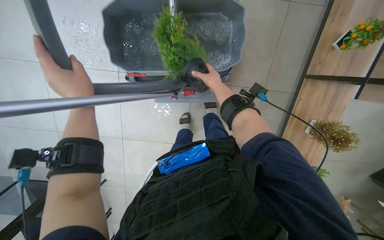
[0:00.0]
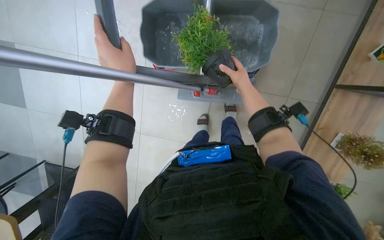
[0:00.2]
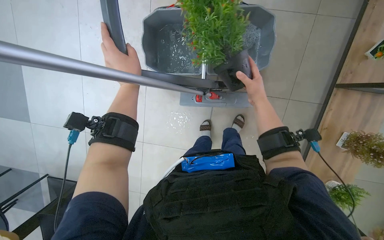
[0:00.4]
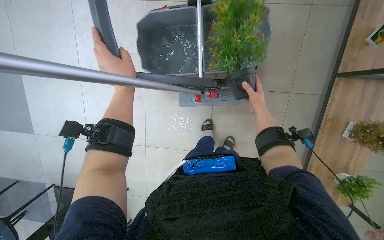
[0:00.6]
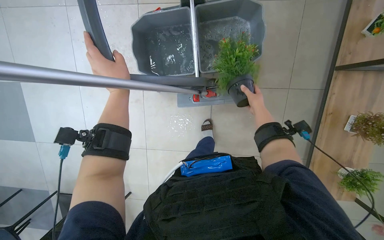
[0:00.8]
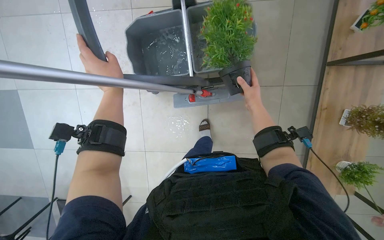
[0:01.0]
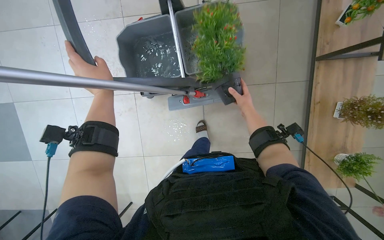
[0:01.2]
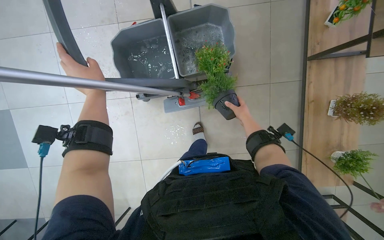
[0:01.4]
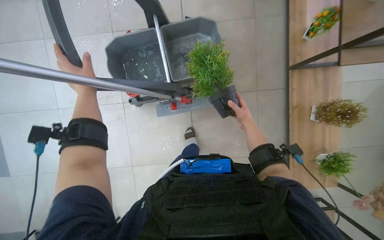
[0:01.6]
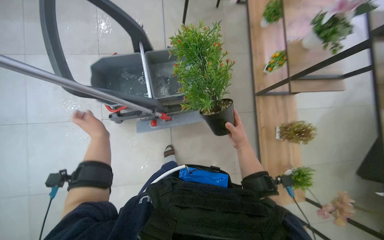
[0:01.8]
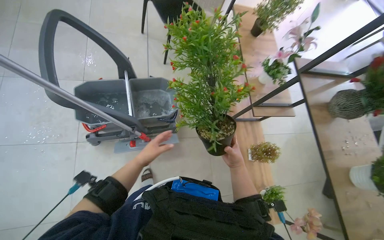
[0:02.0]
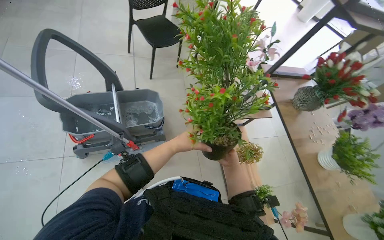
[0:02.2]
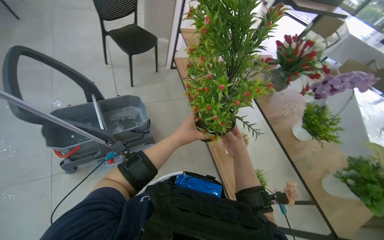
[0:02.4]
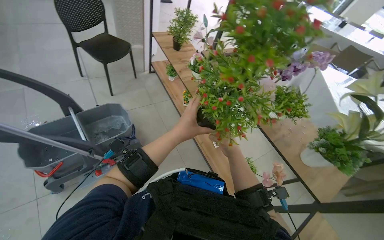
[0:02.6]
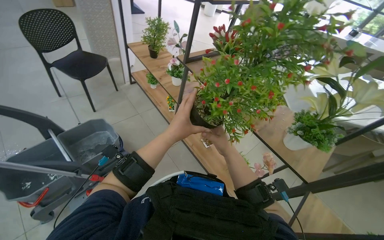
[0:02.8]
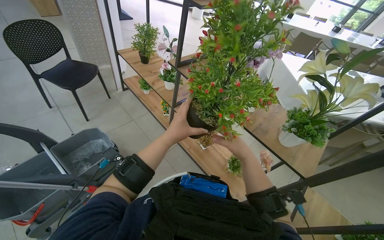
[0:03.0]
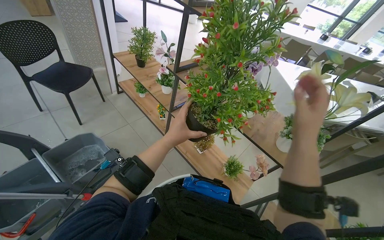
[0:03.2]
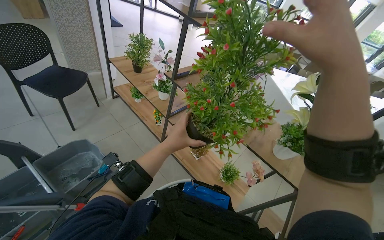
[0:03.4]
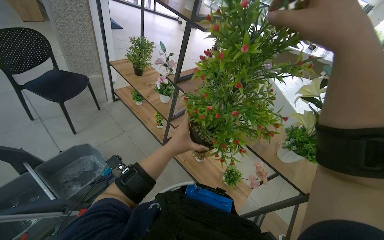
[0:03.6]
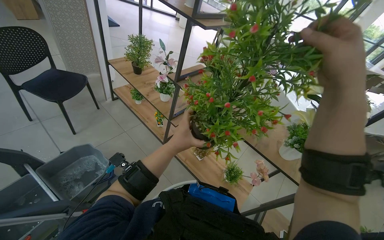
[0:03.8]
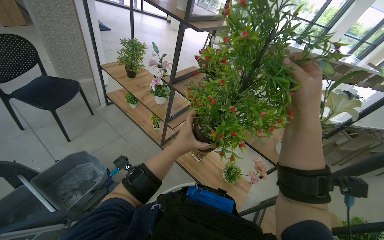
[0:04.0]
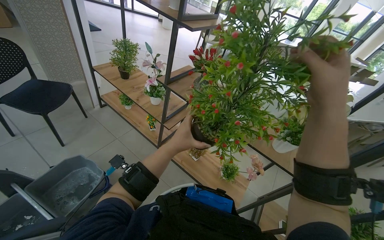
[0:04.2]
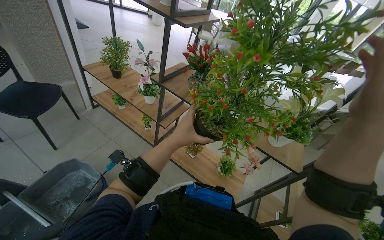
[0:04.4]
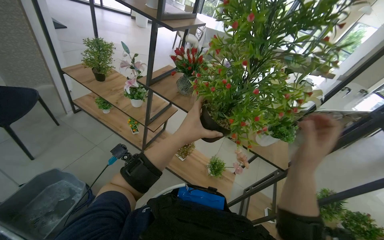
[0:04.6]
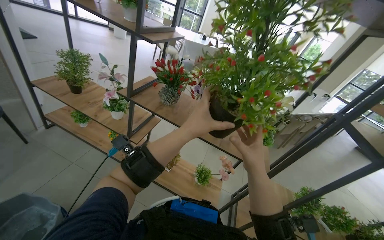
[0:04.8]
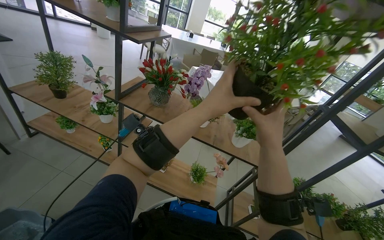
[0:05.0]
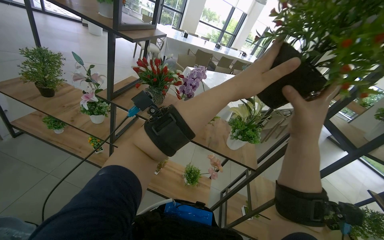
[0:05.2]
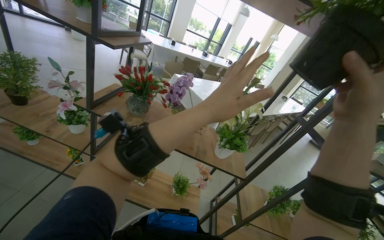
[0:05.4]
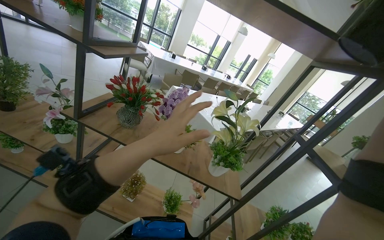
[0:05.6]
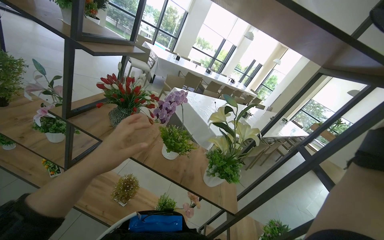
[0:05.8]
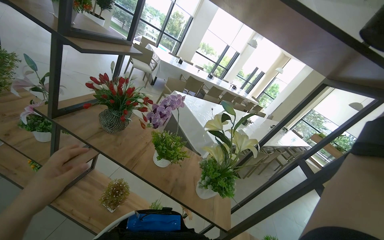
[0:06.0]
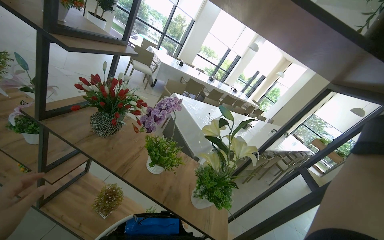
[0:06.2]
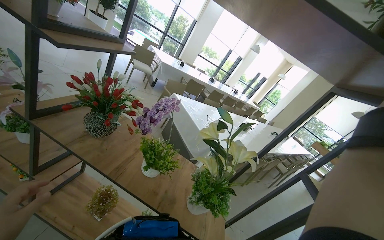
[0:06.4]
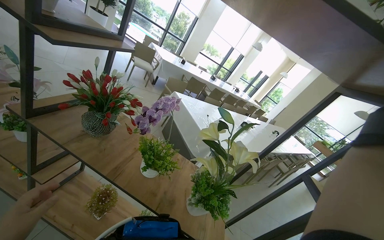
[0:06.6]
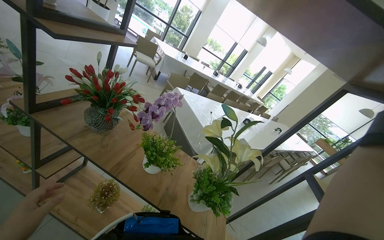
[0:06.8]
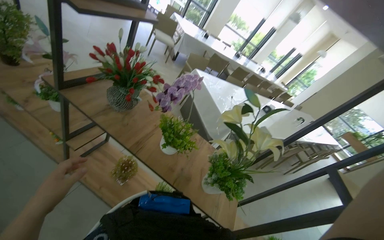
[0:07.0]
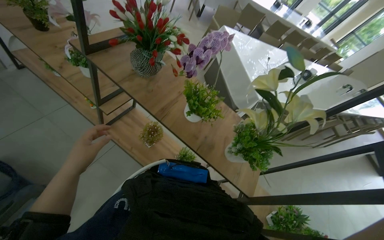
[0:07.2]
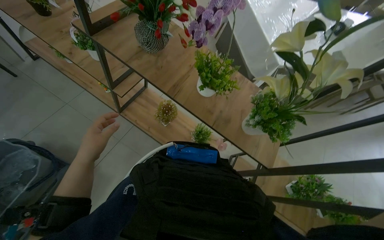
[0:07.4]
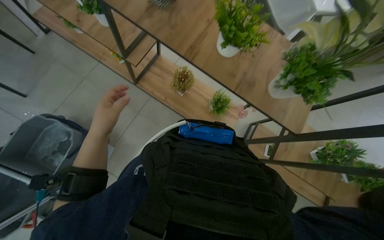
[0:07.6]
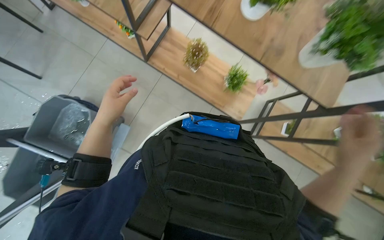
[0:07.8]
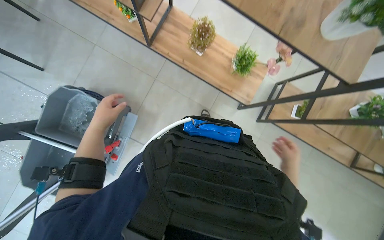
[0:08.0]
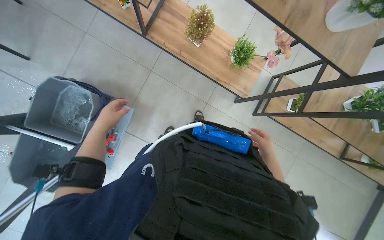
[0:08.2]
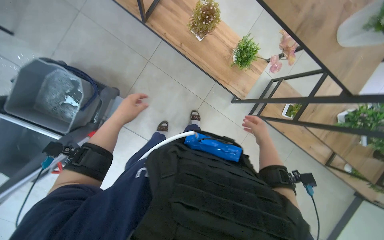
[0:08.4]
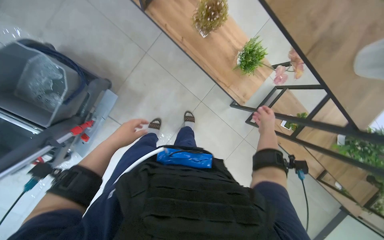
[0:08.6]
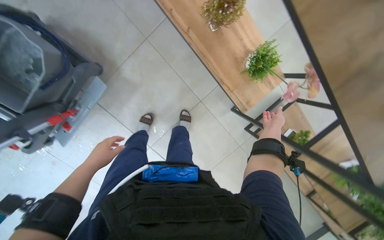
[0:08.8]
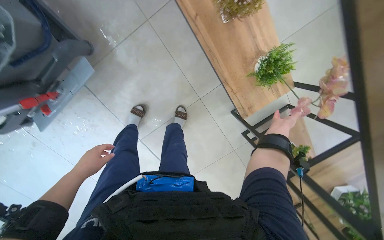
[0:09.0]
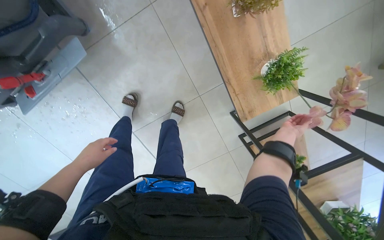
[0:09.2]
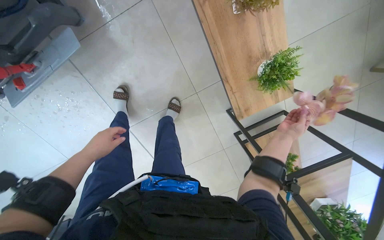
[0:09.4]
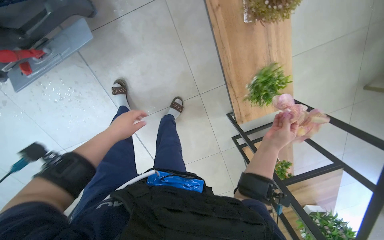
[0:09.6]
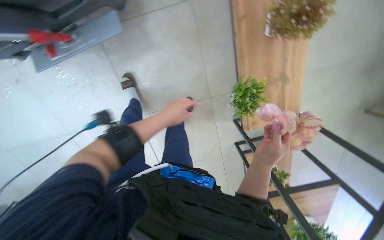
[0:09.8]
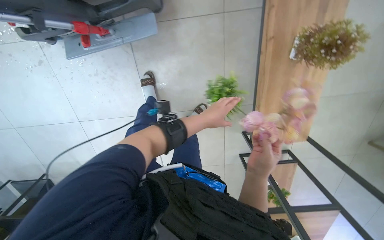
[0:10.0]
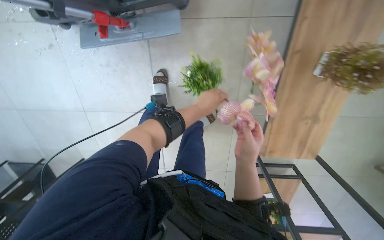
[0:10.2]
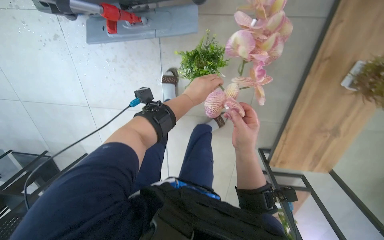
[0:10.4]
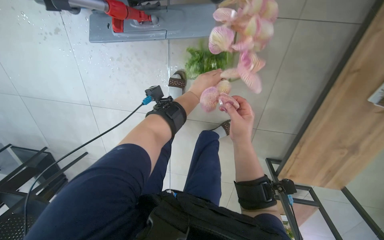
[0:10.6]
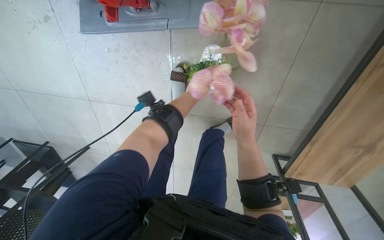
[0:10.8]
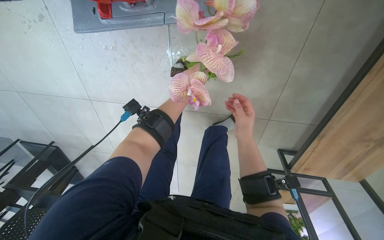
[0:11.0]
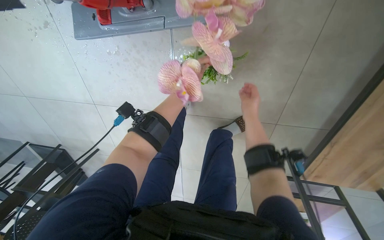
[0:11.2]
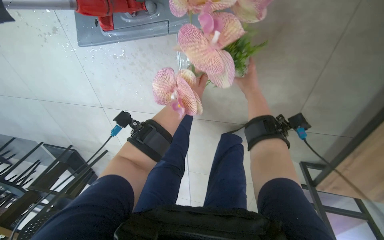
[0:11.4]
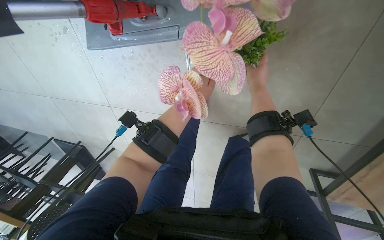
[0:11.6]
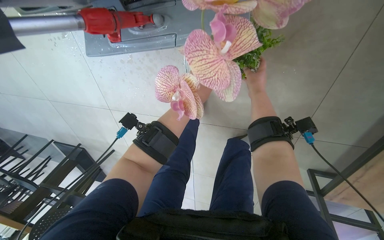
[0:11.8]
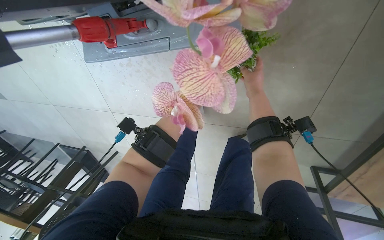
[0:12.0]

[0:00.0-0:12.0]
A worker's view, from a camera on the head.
Job: wiping surfaces.
The whole recording: Washing potted plants. The worker picks up decorative plants and flowers from a shelf, washes them in a cleaning cart, and places them back on the shelf.
0:00.0 to 0:01.6: The wearer looks about 15 degrees further upward. The right hand is displaced down the picture and to the right by roughly 25 cm.
0:01.6 to 0:03.0: The wearer moves some 50 cm. The wearer looks approximately 45 degrees further to the right. The view tips upward by approximately 35 degrees.
0:03.0 to 0:04.4: The right hand swings nearer and farther, some 25 cm each way, with 2 reversals.
0:04.4 to 0:06.0: The camera sweeps to the right, by about 20 degrees. The view tips upward by roughly 10 degrees.
0:06.0 to 0:07.6: The view pans to the left by roughly 30 degrees. The wearer looks about 40 degrees further downward.
0:07.6 to 0:09.0: The head travels about 40 cm. The view tips downward by some 30 degrees.
0:09.0 to 0:10.4: The scene turns some 40 degrees clockwise in the picture. The left hand heads up the picture, covering roughly 15 cm. The right hand heads to the left, covering approximately 50 cm.
0:10.4 to 0:12.0: The left hand goes nearer and farther, about 30 cm each way, reversing 2 times. The right hand goes roughly 50 cm up the picture and farther from the camera.

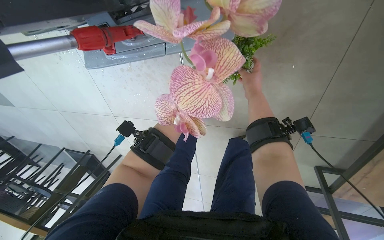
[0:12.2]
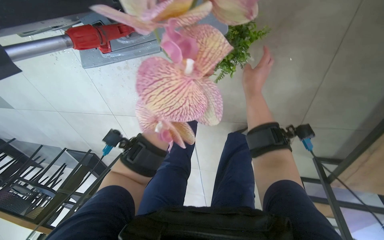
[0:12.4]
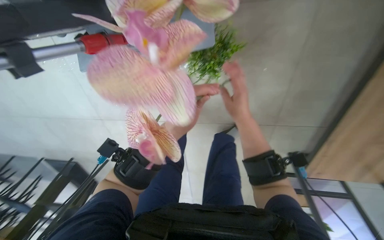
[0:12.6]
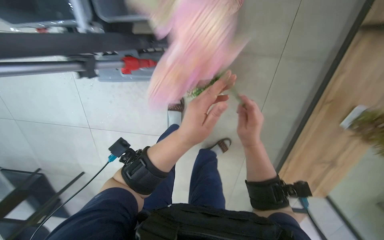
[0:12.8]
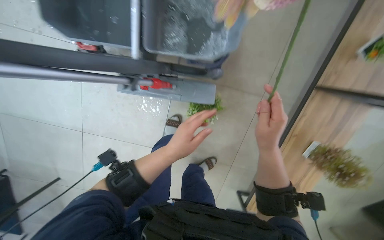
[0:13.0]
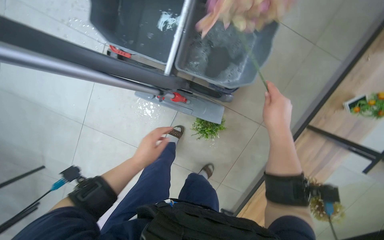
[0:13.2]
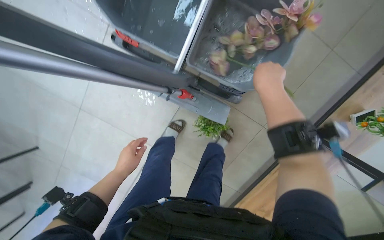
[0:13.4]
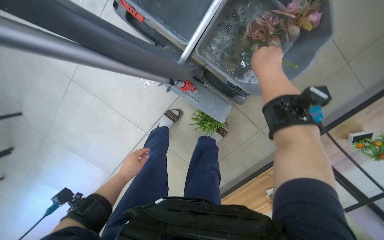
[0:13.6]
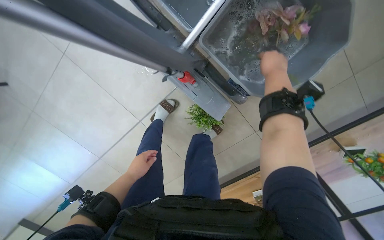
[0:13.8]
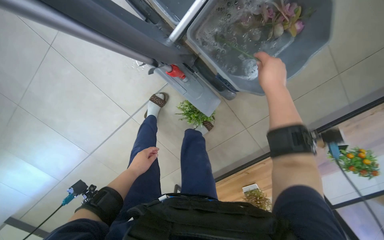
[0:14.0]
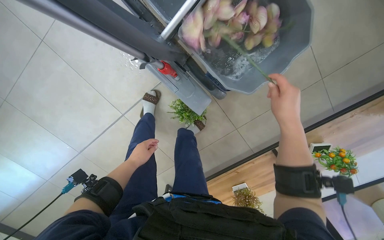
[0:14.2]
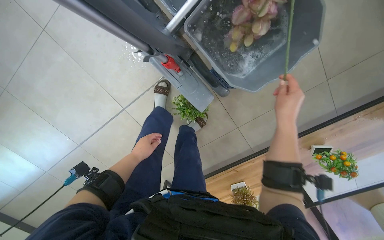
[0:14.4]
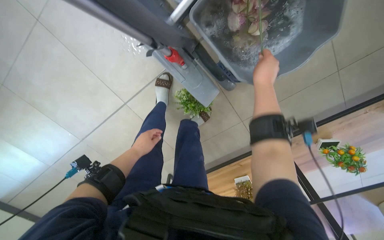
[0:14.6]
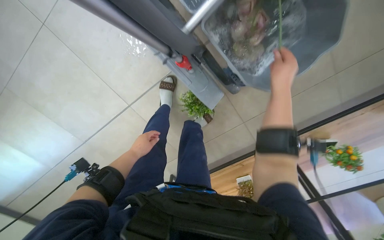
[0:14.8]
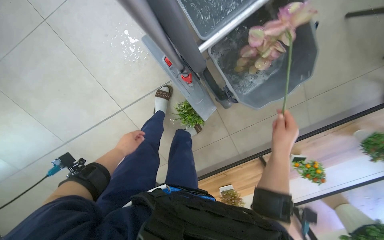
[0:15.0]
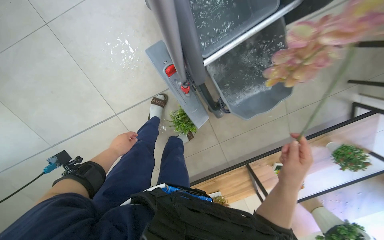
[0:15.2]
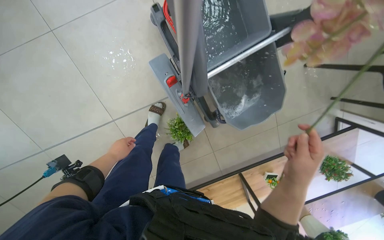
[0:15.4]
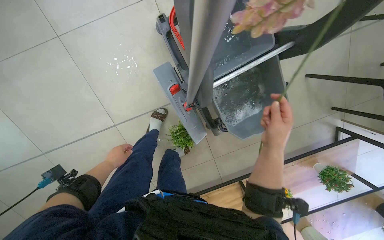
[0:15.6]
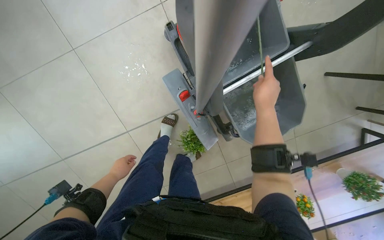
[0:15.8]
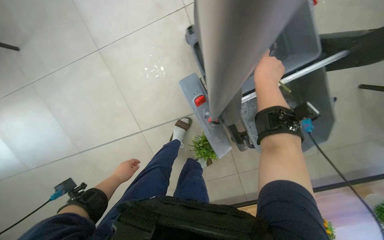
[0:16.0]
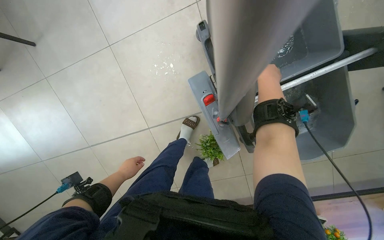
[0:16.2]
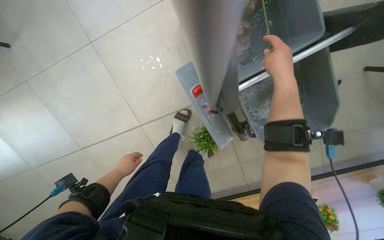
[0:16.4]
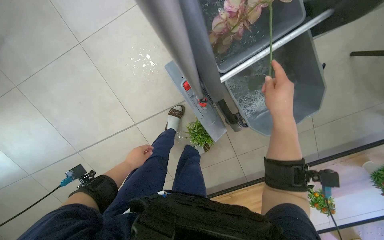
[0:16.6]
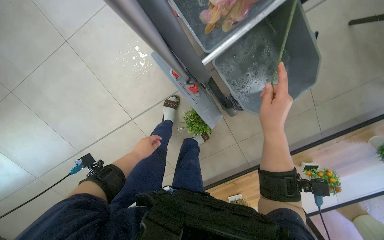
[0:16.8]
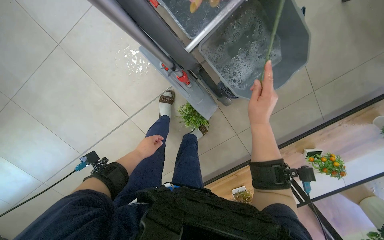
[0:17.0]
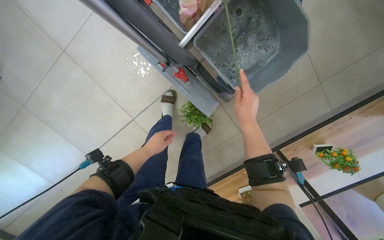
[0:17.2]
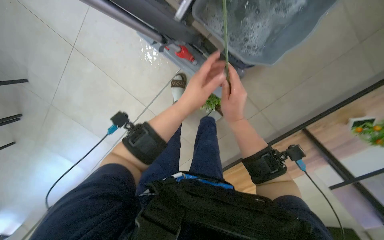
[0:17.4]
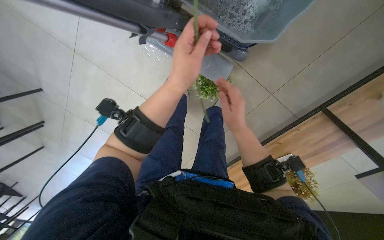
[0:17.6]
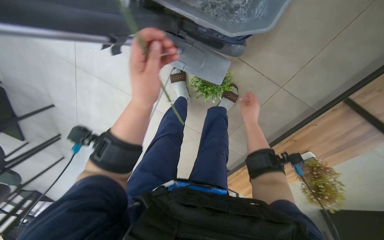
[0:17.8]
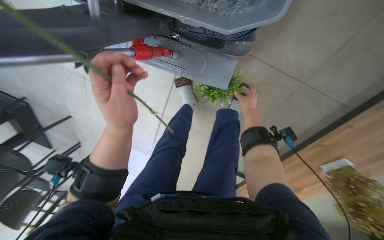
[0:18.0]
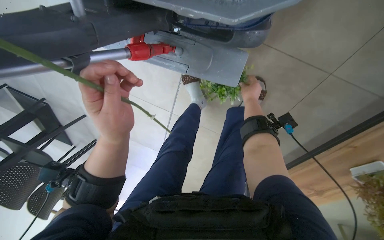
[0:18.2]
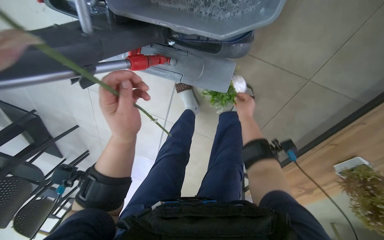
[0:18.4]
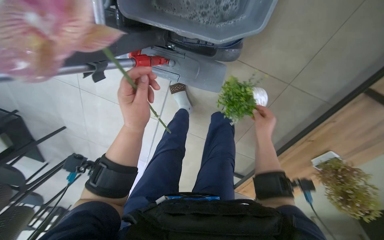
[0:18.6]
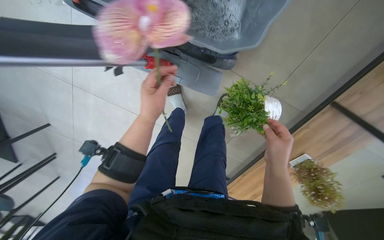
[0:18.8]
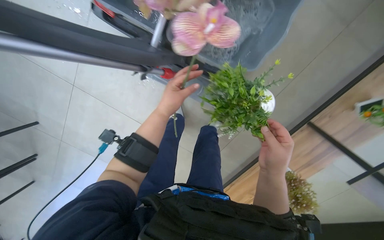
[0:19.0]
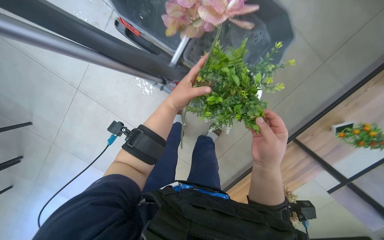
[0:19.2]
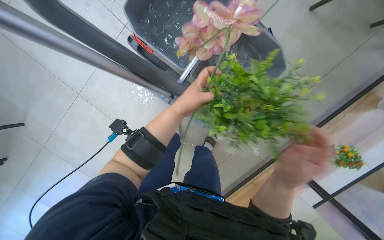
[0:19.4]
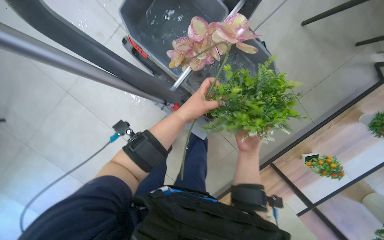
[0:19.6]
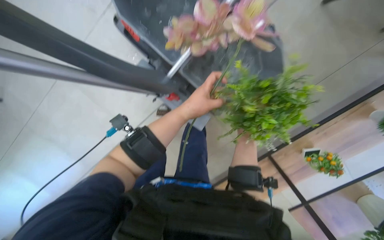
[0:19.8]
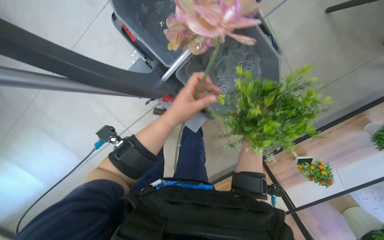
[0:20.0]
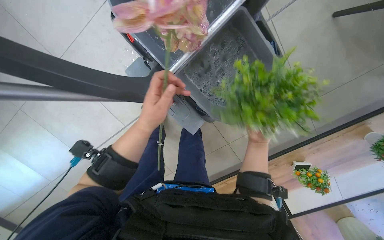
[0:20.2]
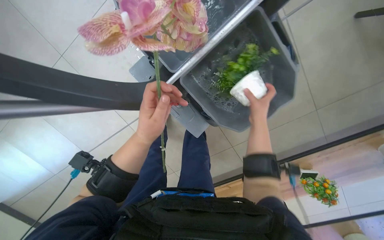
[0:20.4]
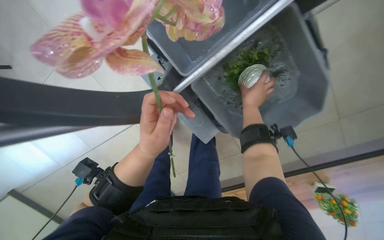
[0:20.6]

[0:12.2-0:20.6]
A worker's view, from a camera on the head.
Job: wiping surfaces.
The whole recording: Washing potted plants. The worker picks up decorative plants and flowers from a shelf, washes them in a cleaning cart, and places them back on the shelf.
0:12.2 to 0:13.6: The view swings about 25 degrees to the right. Everything in view rotates some 25 degrees clockwise.
0:13.6 to 0:15.0: The right hand moves up and down the picture over some 25 cm, changing direction 2 times.
0:15.0 to 0:16.4: The right hand shifts roughly 35 cm up the picture.
0:16.4 to 0:17.8: The scene rotates counterclockwise by roughly 30 degrees. The left hand is displaced to the right, up the picture and nearer to the camera by approximately 20 cm, while the right hand shifts roughly 60 cm down the picture and farther from the camera.
0:17.8 to 0:19.2: The wearer looks some 20 degrees further upward.
0:19.2 to 0:20.6: The right hand goes about 40 cm up the picture and farther from the camera.
